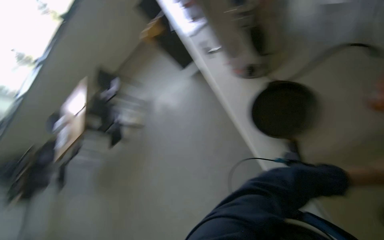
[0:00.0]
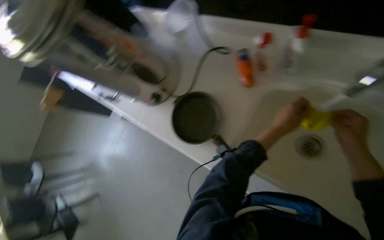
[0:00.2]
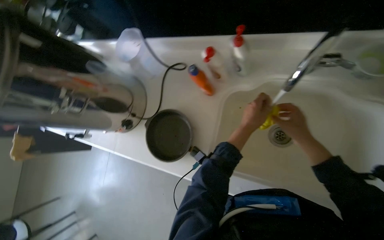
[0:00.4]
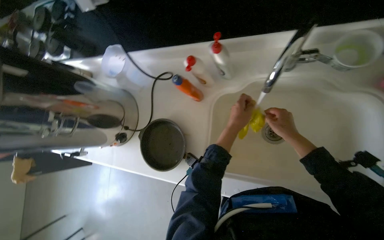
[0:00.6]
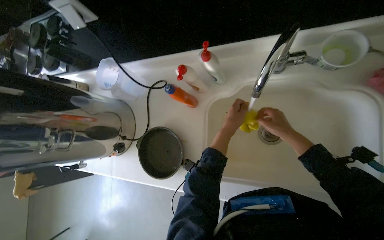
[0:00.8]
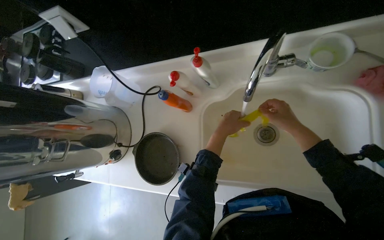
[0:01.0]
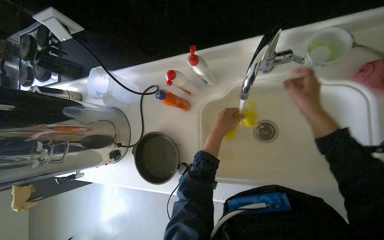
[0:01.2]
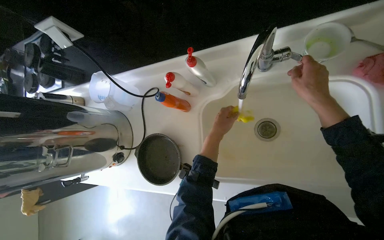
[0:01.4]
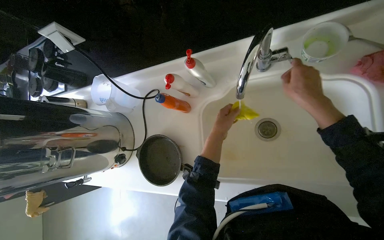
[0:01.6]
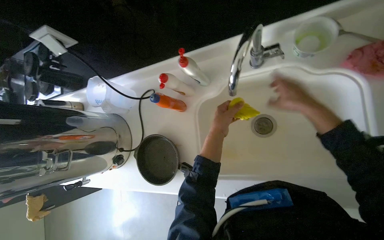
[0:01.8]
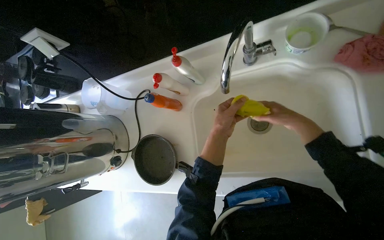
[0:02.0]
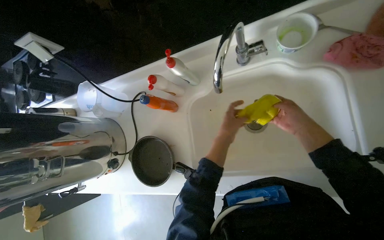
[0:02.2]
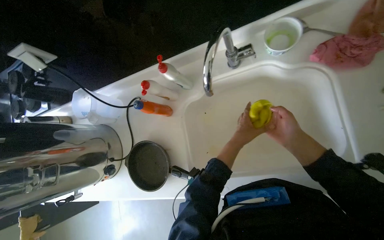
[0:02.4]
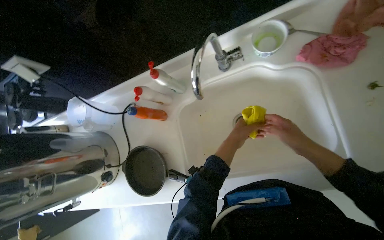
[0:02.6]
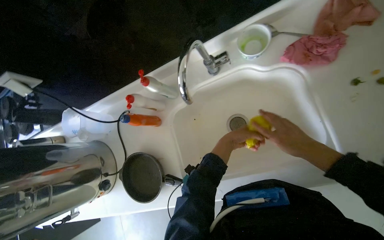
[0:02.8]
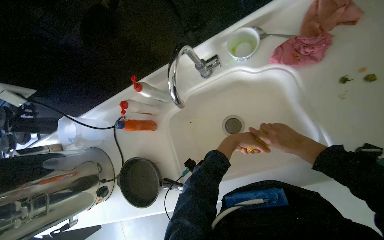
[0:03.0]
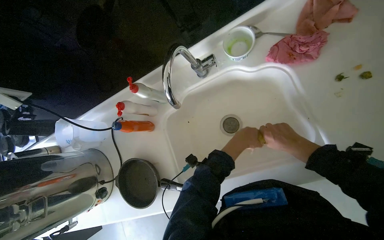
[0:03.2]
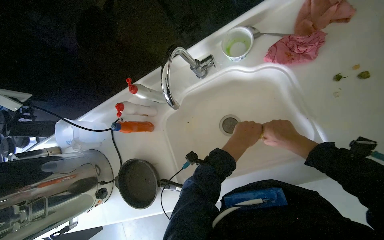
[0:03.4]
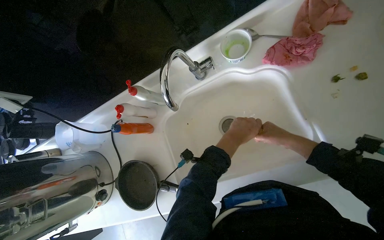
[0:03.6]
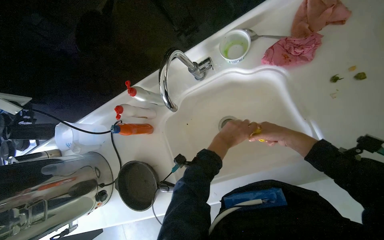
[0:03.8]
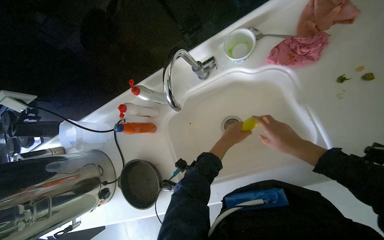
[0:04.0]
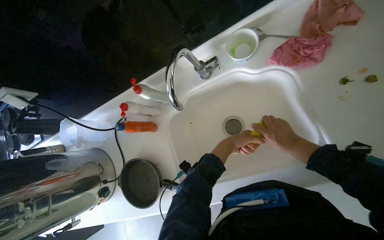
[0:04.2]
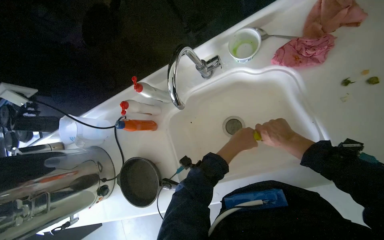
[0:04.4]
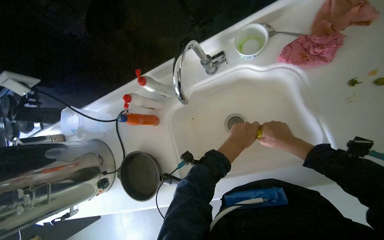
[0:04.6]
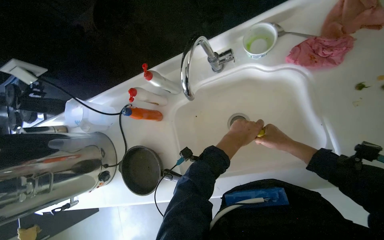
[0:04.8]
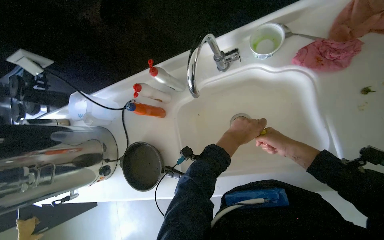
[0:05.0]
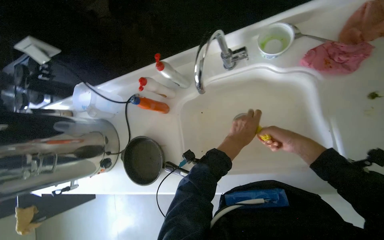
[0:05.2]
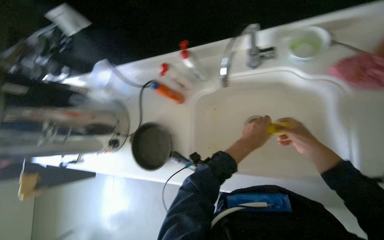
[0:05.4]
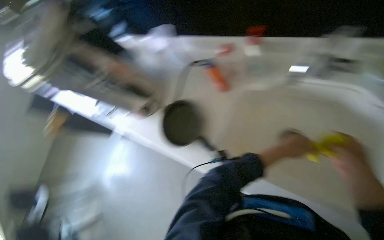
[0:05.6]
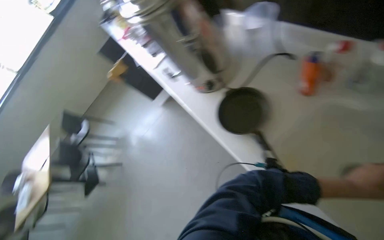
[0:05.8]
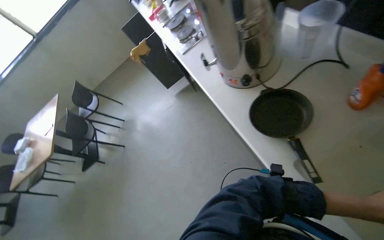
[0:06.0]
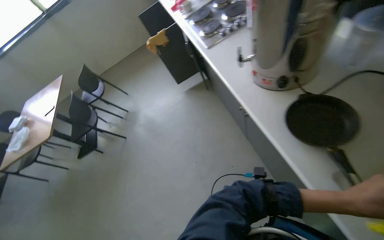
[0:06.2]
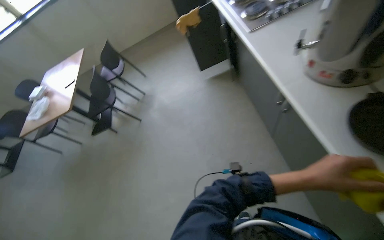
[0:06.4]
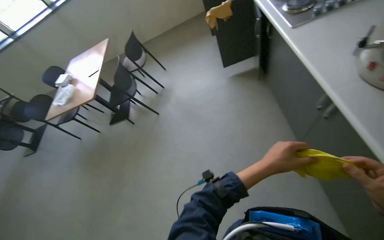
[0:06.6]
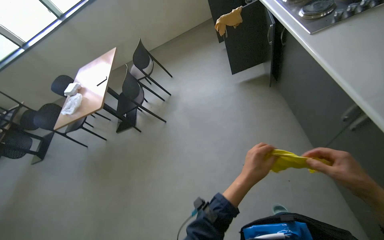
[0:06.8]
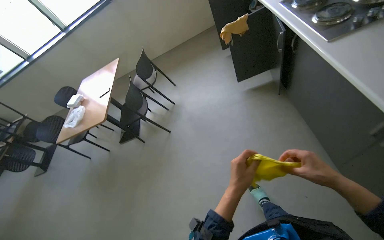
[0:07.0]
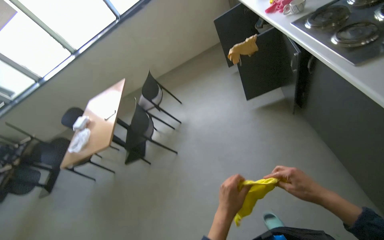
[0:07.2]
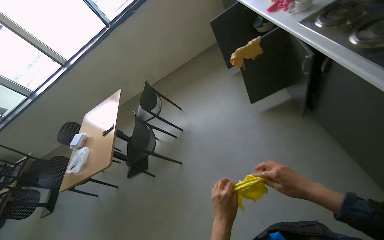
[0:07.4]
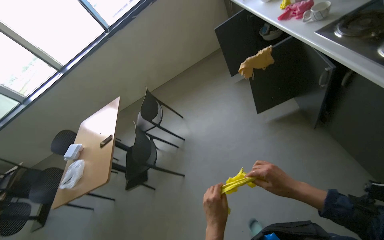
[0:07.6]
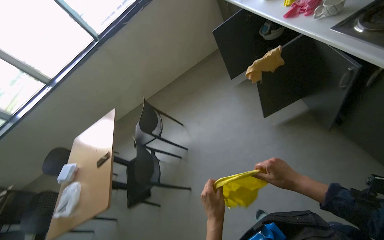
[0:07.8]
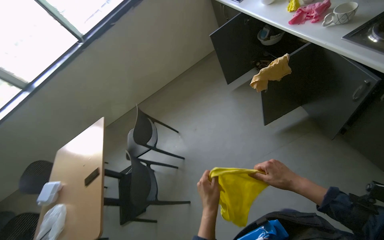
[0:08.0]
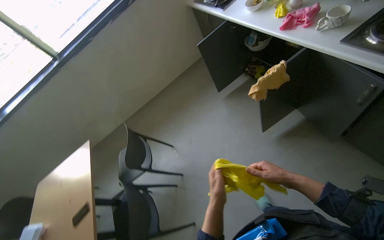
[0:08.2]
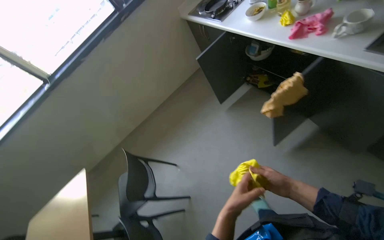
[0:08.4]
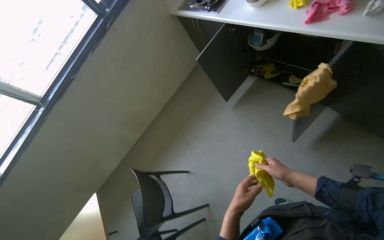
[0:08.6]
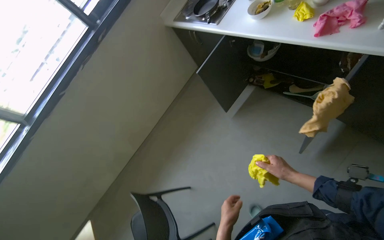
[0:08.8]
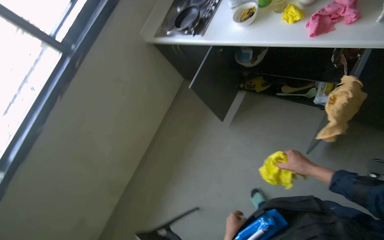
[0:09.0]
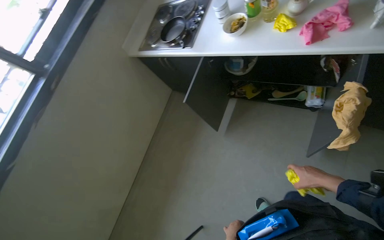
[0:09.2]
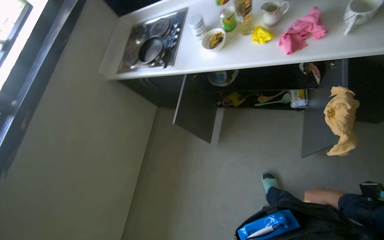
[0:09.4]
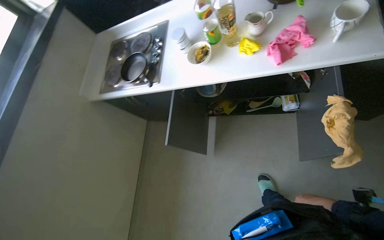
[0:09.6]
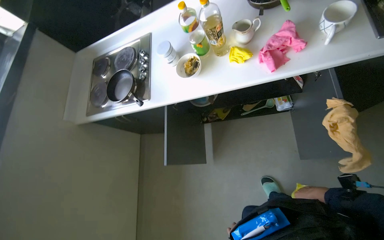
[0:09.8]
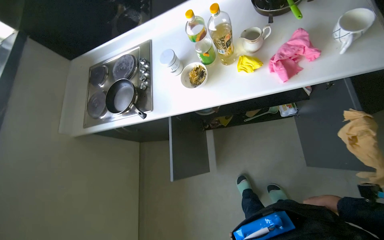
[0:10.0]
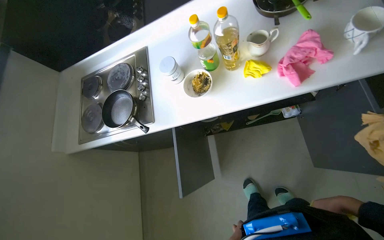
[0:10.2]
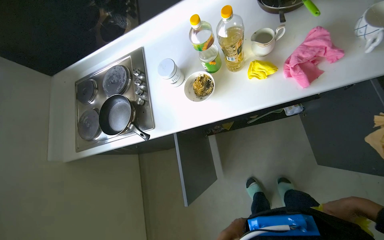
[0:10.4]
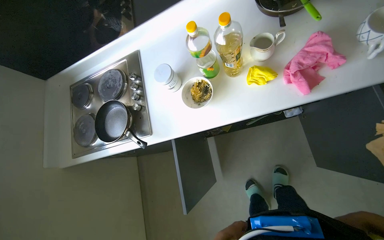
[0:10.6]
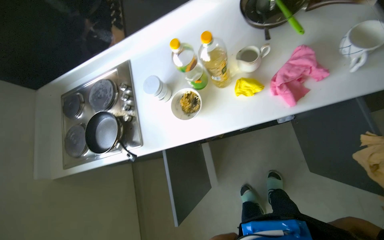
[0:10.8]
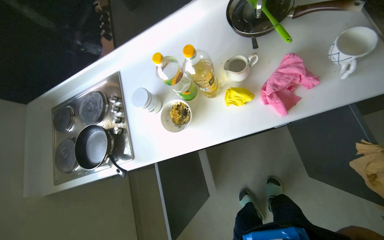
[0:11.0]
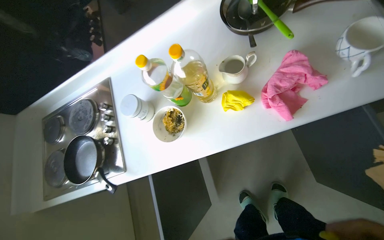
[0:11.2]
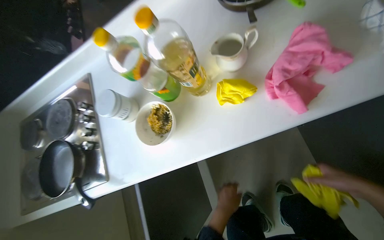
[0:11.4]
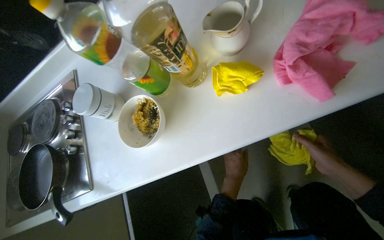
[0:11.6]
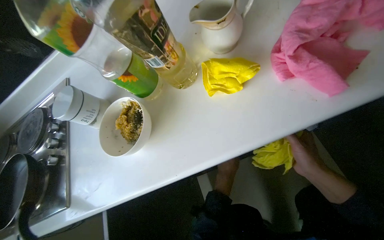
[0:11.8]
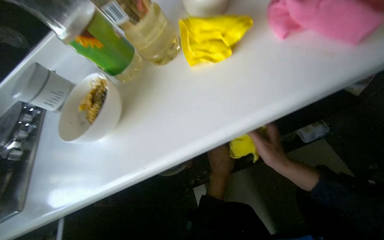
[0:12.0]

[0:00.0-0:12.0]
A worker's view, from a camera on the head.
Job: cleaning kitchen.
The whole recording: Cleaning kitchen cabinet. The worker wipes cups, cleans and organizes items inside the cabinet, and wipes the cabinet doors.
0:00.0 to 0:01.6: The head turns to the right by approximately 65 degrees. The camera pitches upward, by roughly 15 degrees.
0:01.6 to 0:03.0: The right hand travels to the right, down the picture and farther from the camera by approximately 30 cm; the left hand heads to the right, covering about 20 cm.
0:03.0 to 0:04.4: The hands work in one place, with small movements.
0:04.4 to 0:06.0: The head turns to the left by some 60 degrees.
0:07.6 to 0:09.0: The wearer moves some 1 m. The head rotates about 40 degrees to the right.
0:09.0 to 0:10.4: The wearer moves roughly 60 cm. The head turns to the right by roughly 40 degrees.

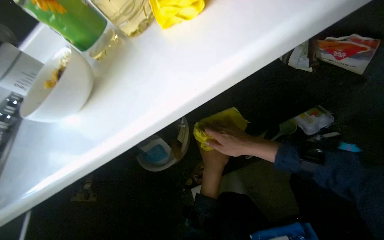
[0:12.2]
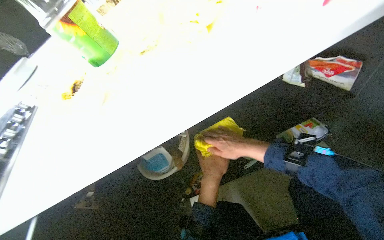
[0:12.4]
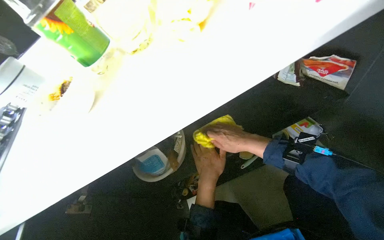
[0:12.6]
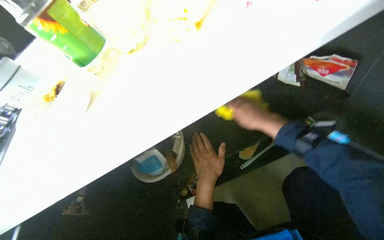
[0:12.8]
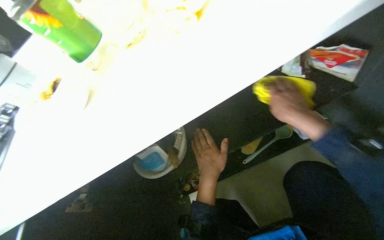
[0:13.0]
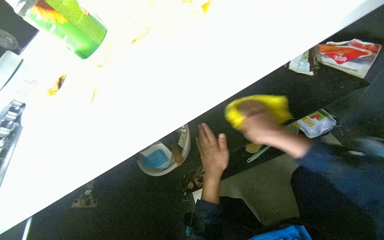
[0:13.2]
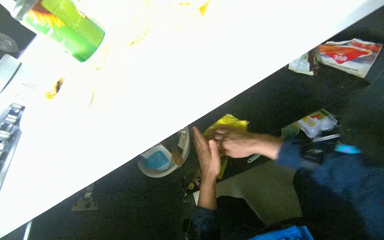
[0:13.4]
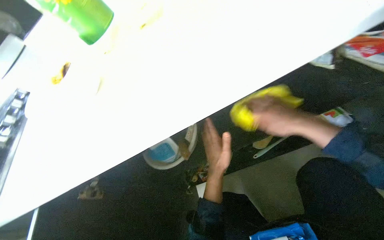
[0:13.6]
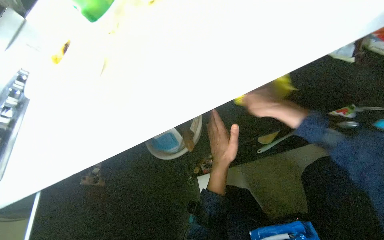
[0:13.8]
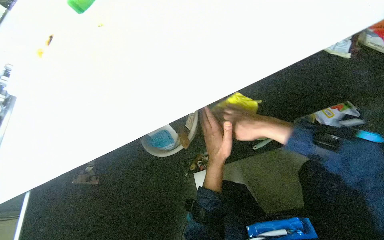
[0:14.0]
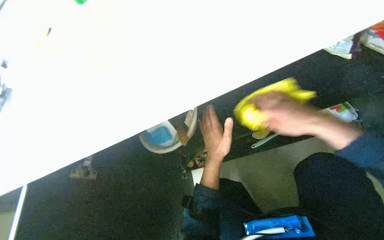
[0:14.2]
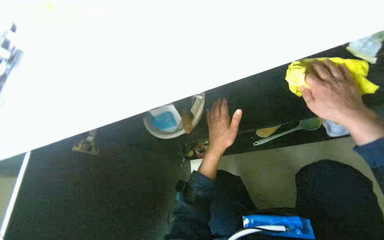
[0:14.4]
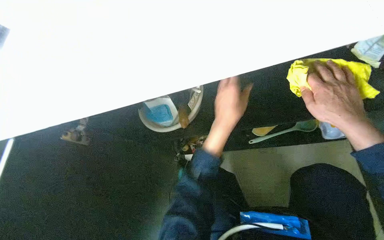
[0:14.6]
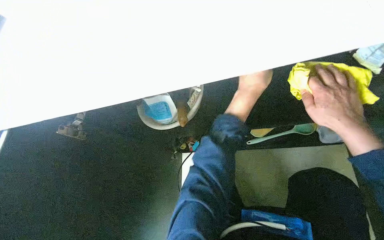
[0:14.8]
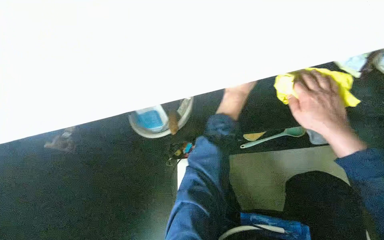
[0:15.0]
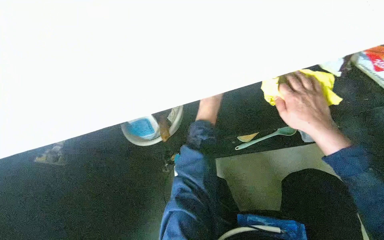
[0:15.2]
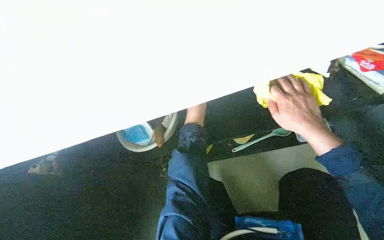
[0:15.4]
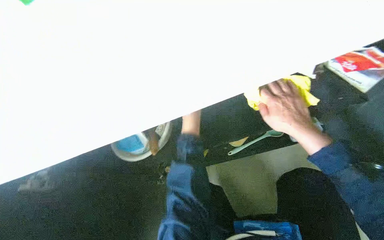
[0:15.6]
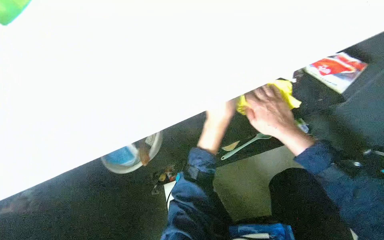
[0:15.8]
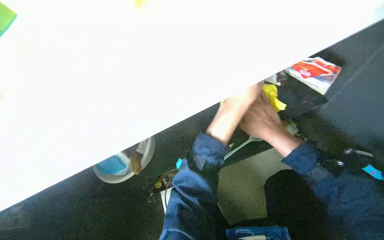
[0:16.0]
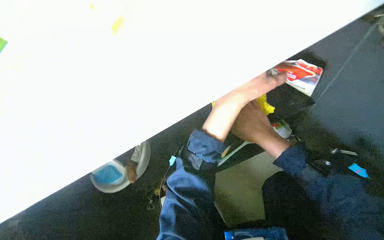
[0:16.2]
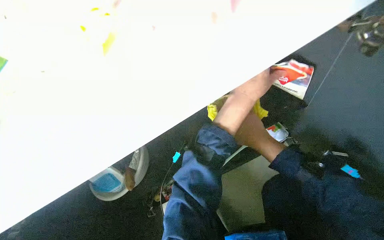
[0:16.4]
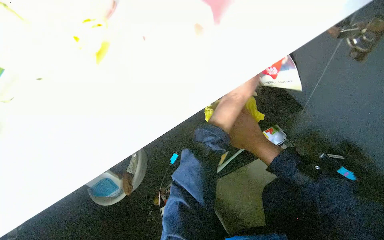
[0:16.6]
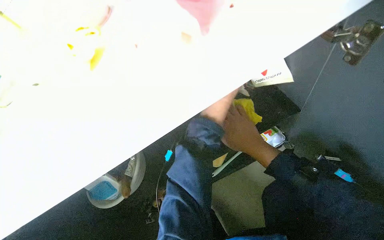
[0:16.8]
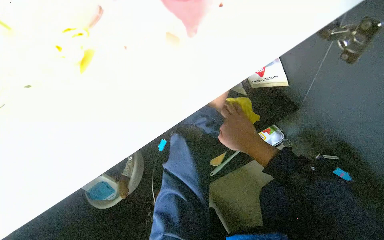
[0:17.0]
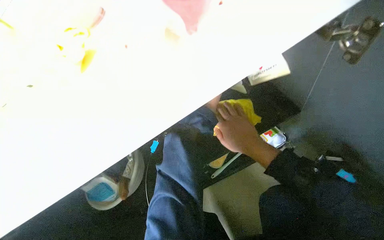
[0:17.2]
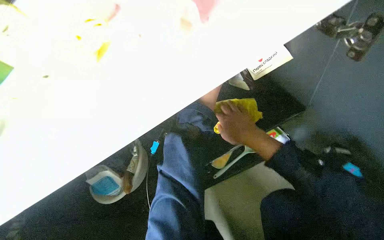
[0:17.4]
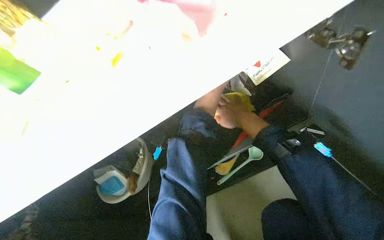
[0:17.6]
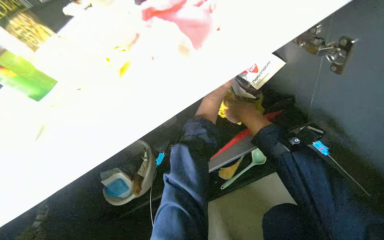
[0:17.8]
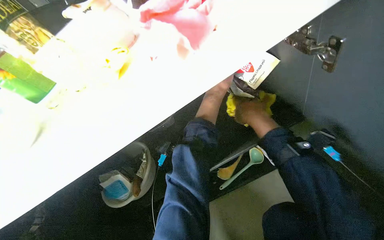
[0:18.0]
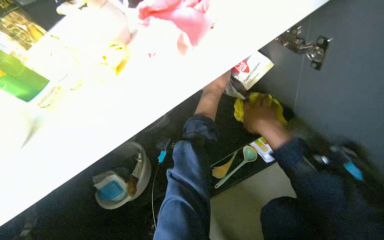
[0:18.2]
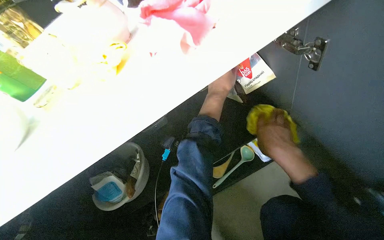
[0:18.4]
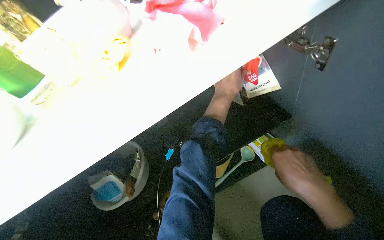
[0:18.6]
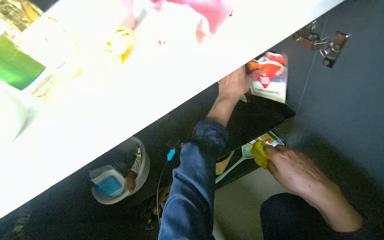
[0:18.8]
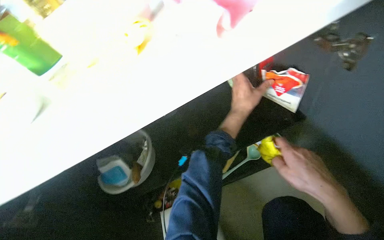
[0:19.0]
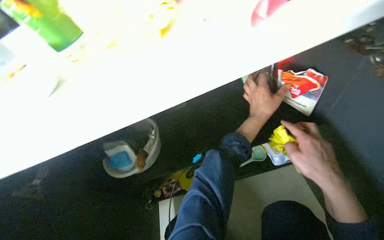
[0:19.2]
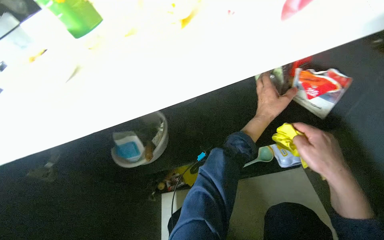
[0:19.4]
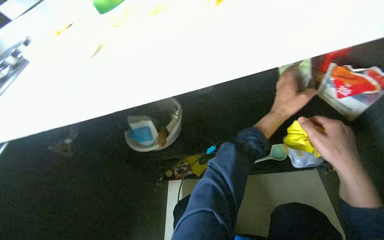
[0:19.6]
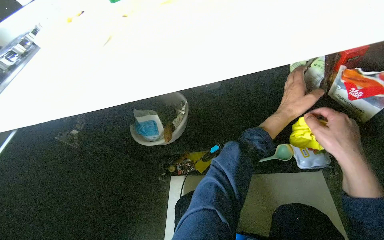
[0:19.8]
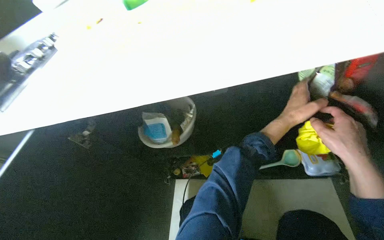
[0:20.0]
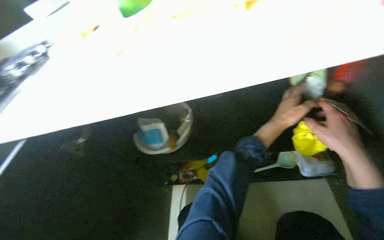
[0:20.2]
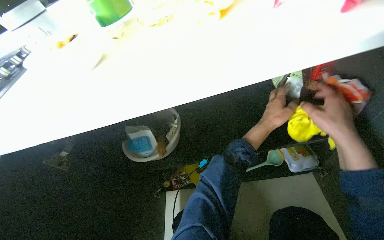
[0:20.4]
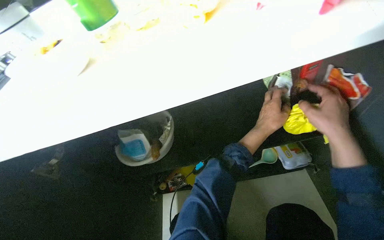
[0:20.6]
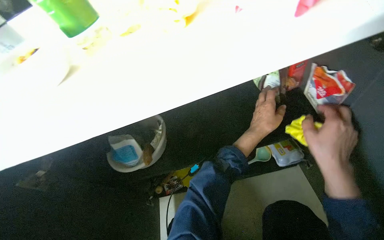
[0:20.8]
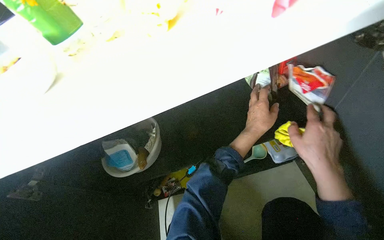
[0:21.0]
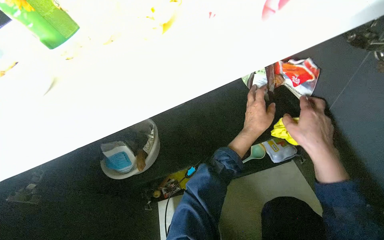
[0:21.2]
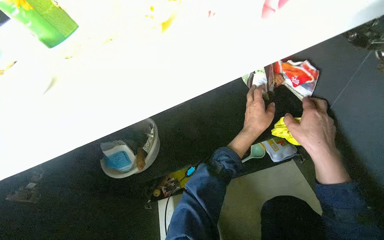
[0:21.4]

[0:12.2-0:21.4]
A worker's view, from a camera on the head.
Job: cleaning kitchen.
The whole recording: Cleaning kitchen cabinet. The worker wipes cups, cleans and organizes items inside the cabinet, and wipes the cabinet doors.
0:13.8 to 0:15.2: The right hand shifts roughly 10 cm nearer to the camera.
